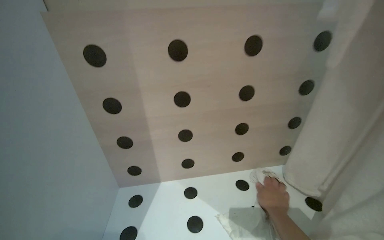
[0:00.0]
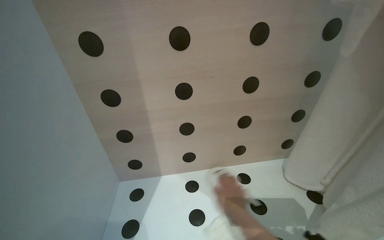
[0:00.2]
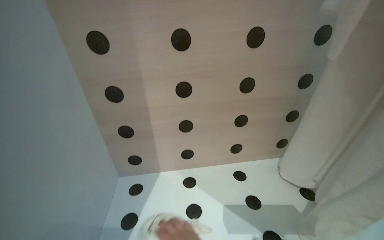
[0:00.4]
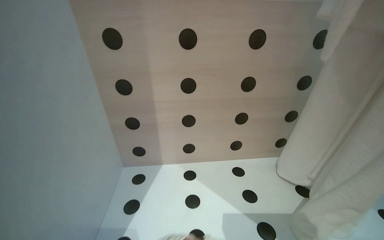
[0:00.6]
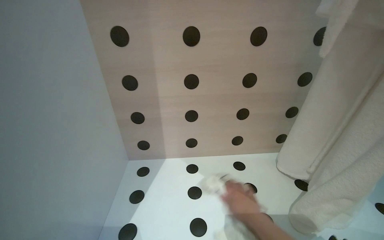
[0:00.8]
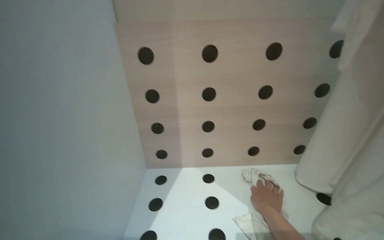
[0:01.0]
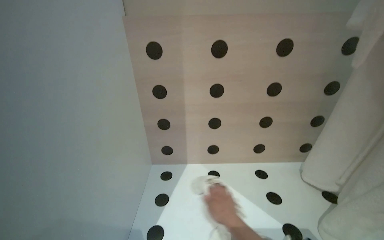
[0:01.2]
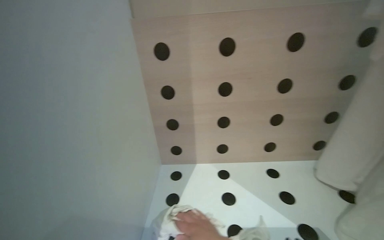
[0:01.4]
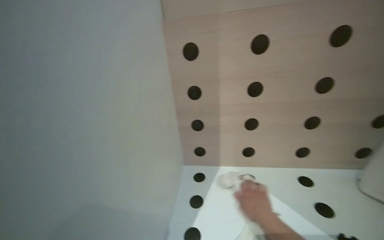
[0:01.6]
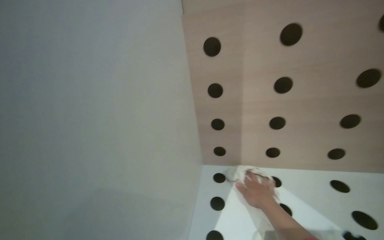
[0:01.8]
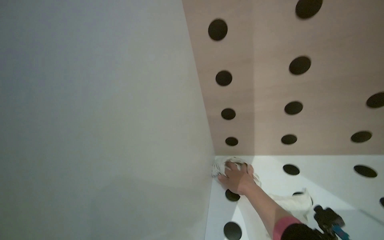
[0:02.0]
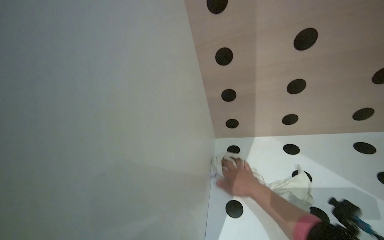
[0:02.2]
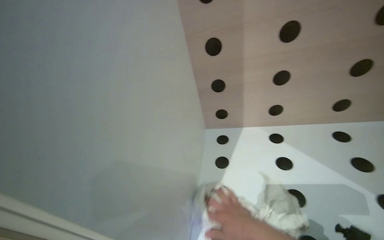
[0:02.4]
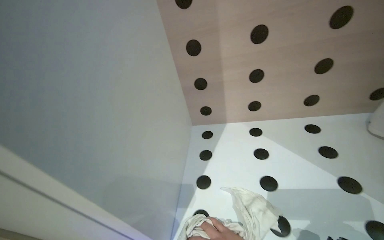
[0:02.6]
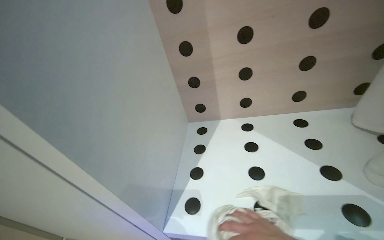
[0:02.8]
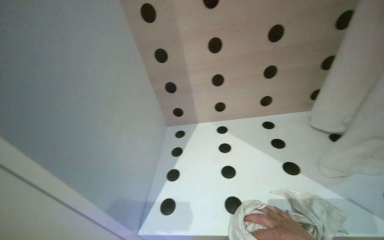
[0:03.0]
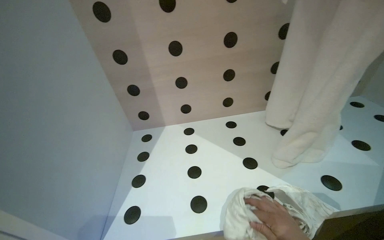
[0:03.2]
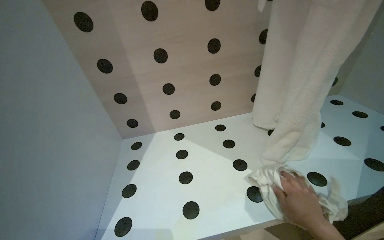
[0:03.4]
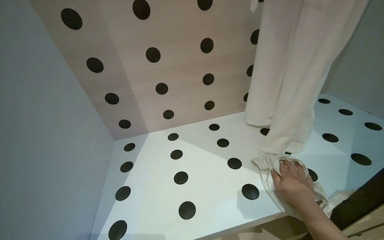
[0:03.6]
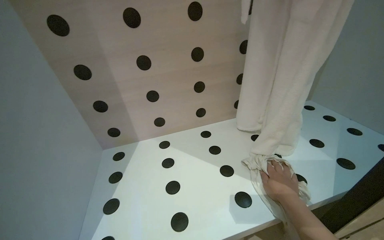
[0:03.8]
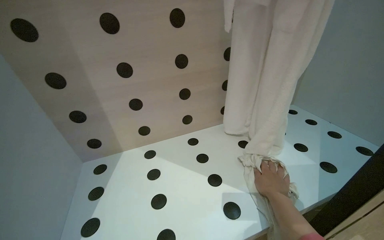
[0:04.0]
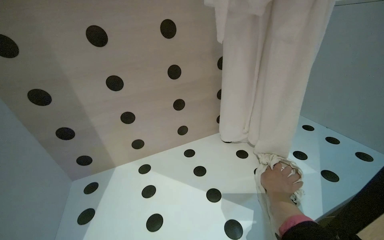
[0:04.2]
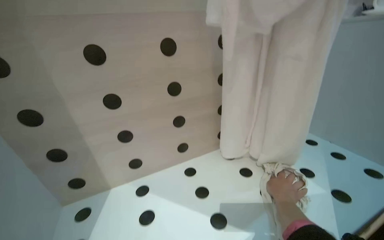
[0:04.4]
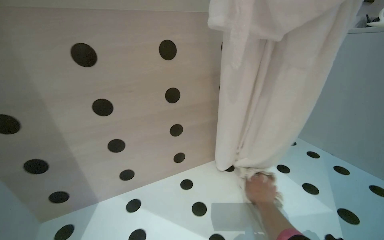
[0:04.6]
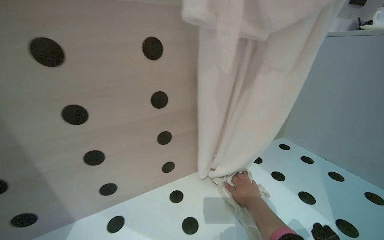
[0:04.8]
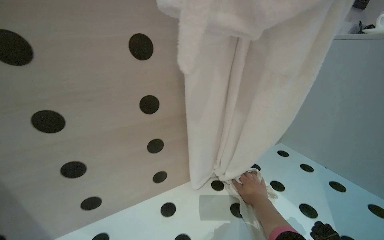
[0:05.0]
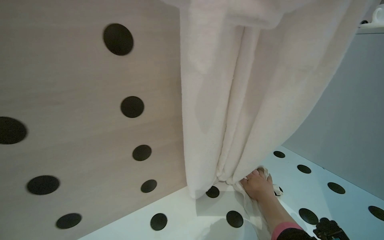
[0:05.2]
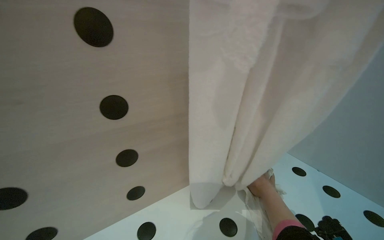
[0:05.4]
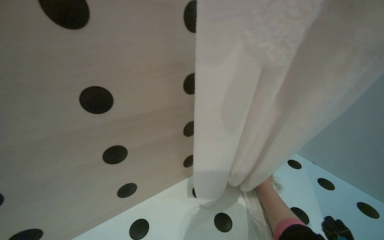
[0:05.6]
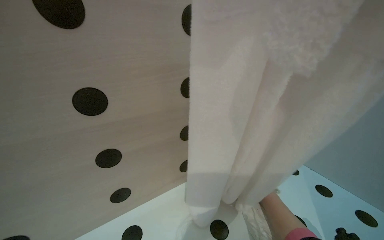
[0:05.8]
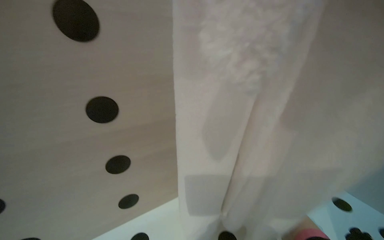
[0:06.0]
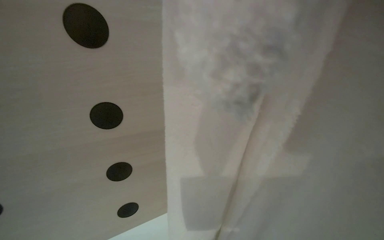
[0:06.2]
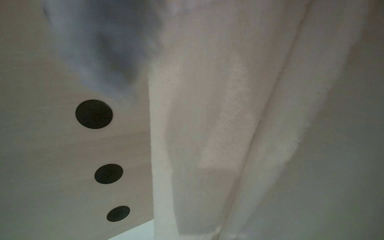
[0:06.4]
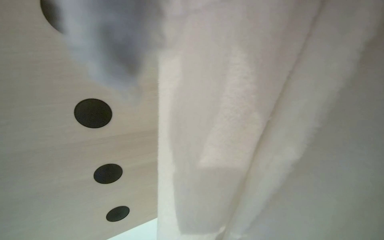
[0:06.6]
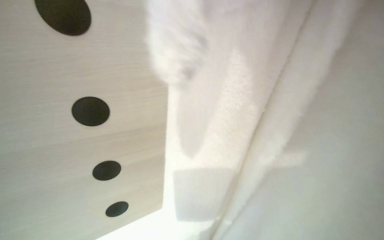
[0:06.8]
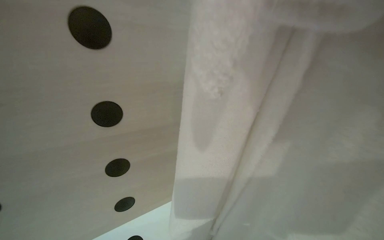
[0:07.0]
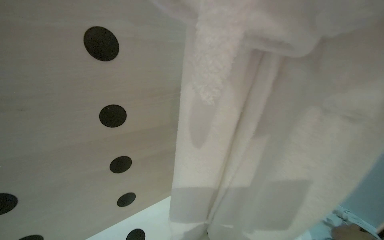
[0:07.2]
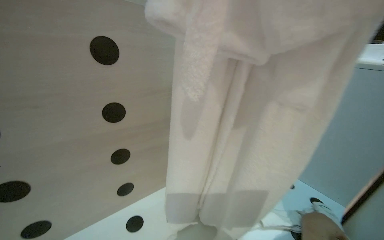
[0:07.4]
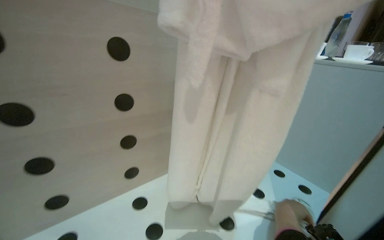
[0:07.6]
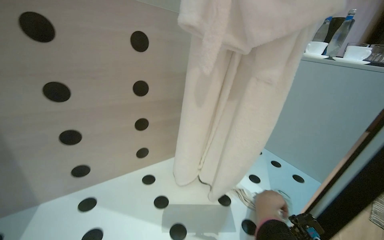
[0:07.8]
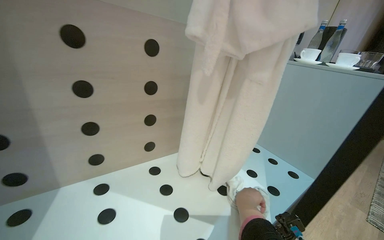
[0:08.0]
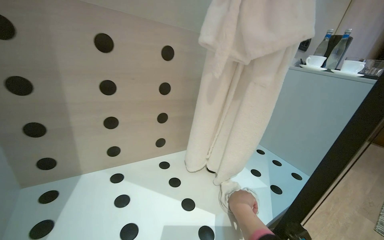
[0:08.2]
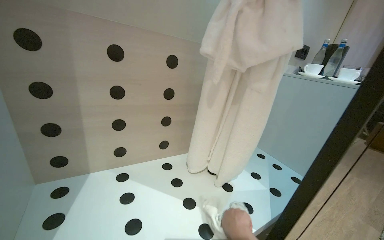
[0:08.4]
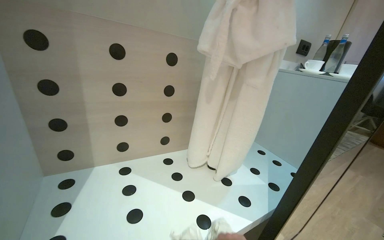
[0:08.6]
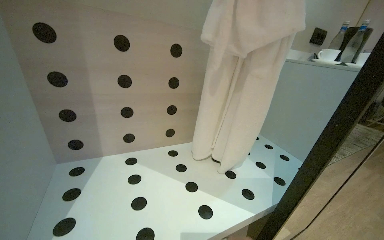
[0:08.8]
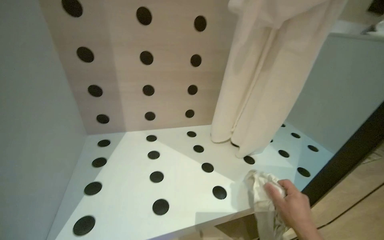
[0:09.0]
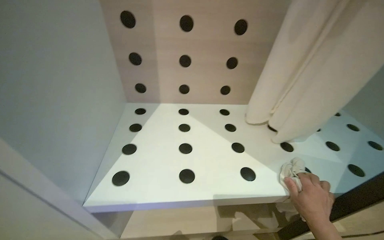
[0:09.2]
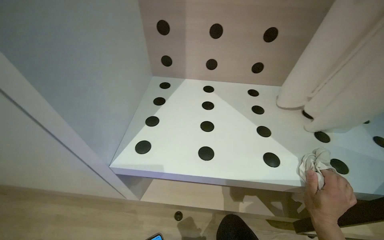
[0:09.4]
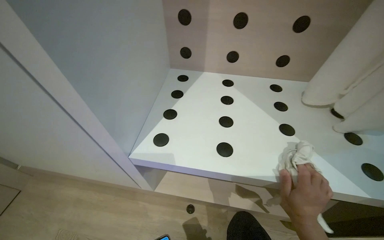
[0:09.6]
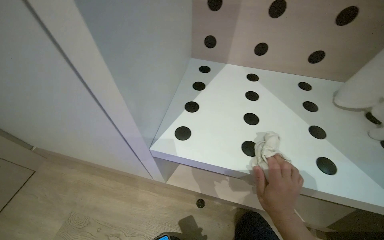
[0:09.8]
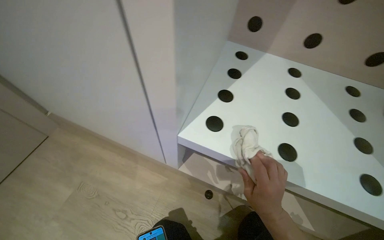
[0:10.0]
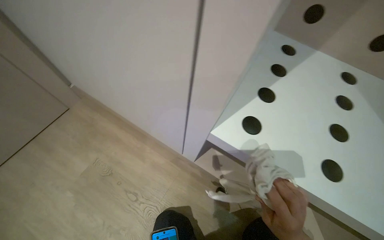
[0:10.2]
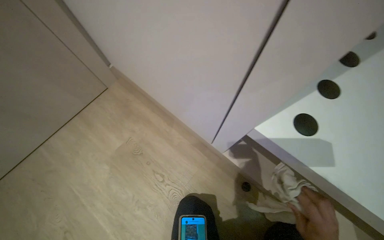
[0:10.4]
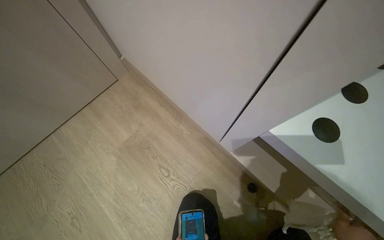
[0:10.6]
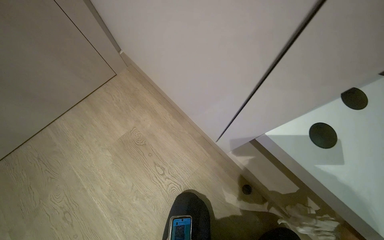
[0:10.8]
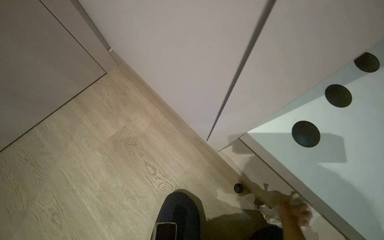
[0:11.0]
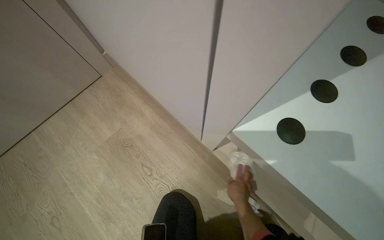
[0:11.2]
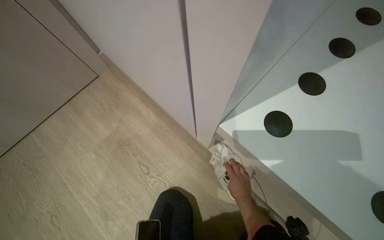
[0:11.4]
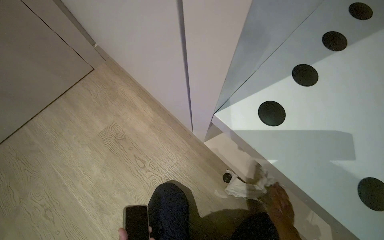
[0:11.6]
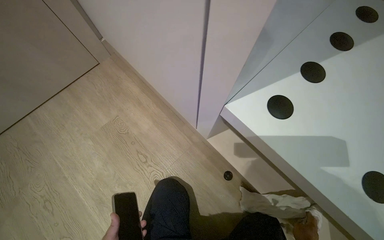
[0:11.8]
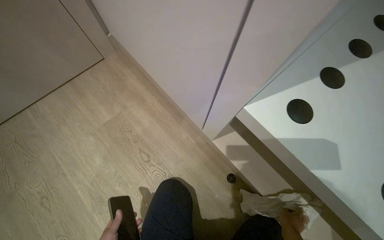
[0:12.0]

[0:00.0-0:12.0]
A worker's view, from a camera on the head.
Job: wiping surfaces.
The whole recording: Wiping inside of cabinet. The worker wipes the inside of the cabinet with a cloth.
0:03.0 to 0:04.4: The wearer's head swings some 30 degrees to the right. The camera pitches upward, by about 10 degrees.
0:07.6 to 0:09.0: The wearer's head swings about 20 degrees to the left.
0:09.0 to 0:10.4: The head turns to the left by about 60 degrees. The view tips downward by about 35 degrees.

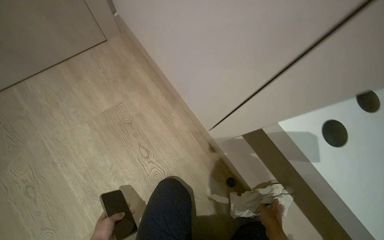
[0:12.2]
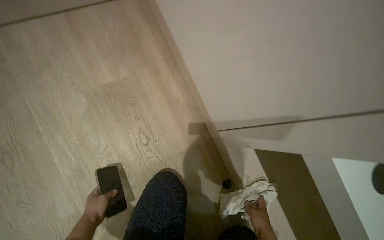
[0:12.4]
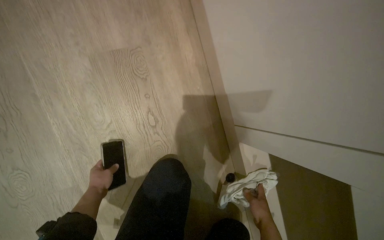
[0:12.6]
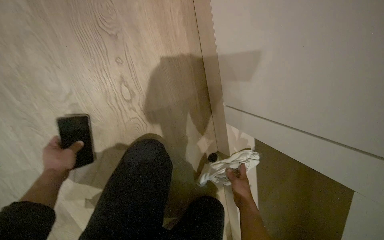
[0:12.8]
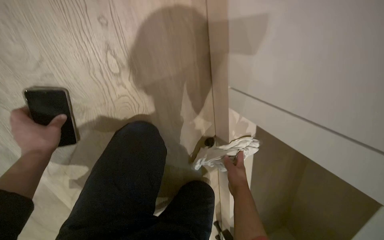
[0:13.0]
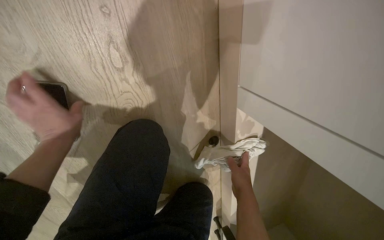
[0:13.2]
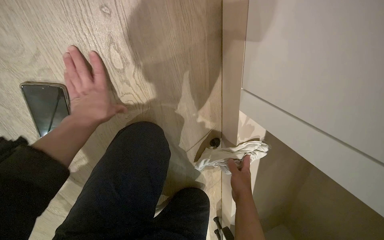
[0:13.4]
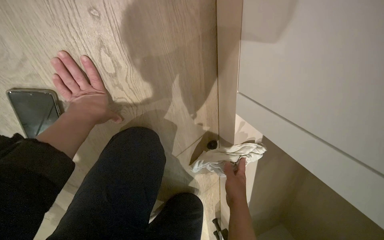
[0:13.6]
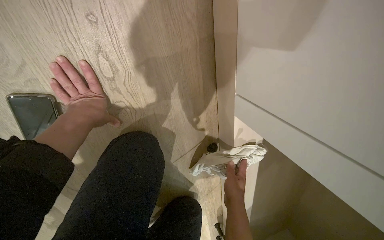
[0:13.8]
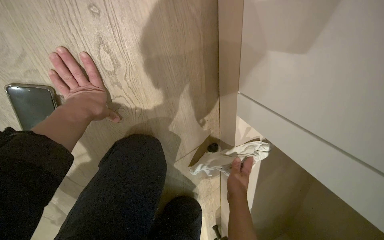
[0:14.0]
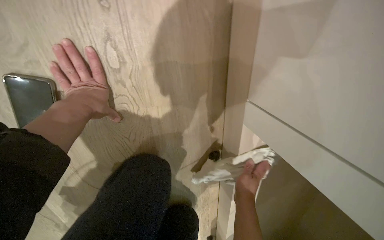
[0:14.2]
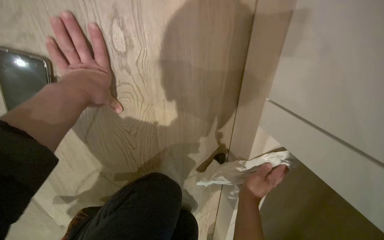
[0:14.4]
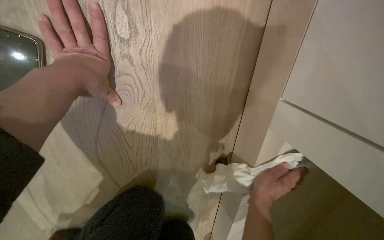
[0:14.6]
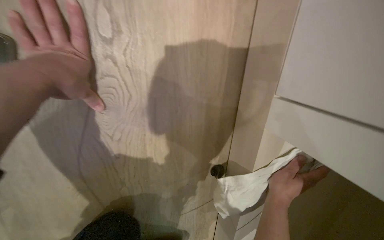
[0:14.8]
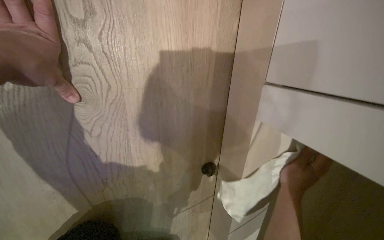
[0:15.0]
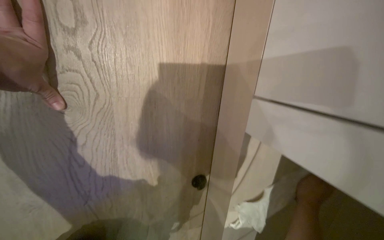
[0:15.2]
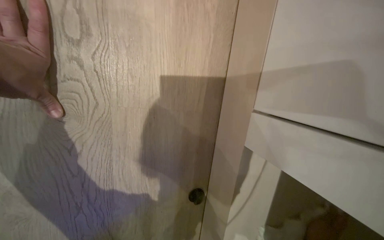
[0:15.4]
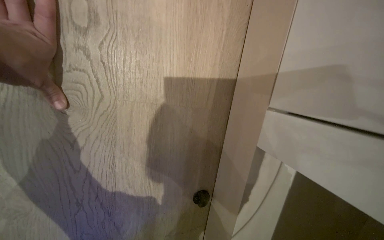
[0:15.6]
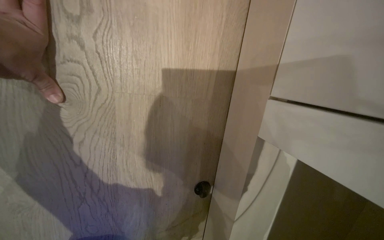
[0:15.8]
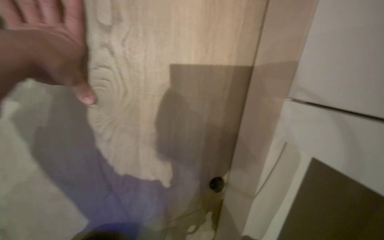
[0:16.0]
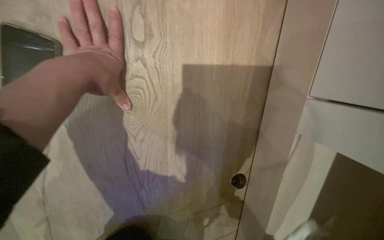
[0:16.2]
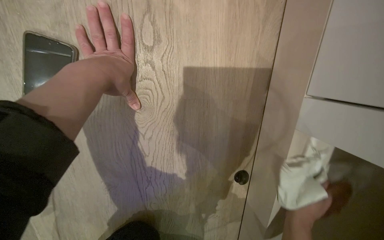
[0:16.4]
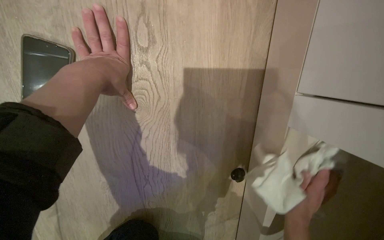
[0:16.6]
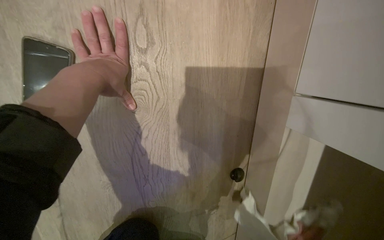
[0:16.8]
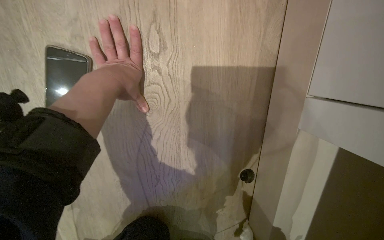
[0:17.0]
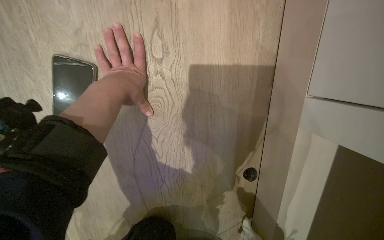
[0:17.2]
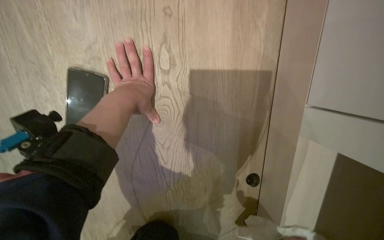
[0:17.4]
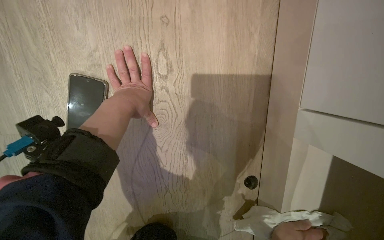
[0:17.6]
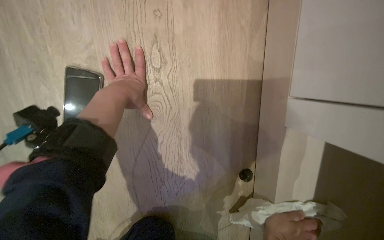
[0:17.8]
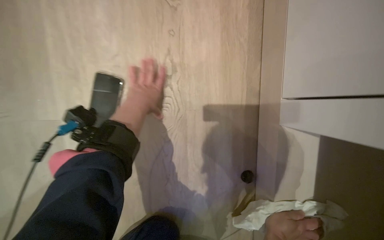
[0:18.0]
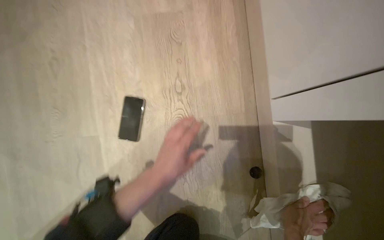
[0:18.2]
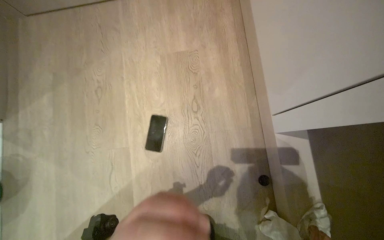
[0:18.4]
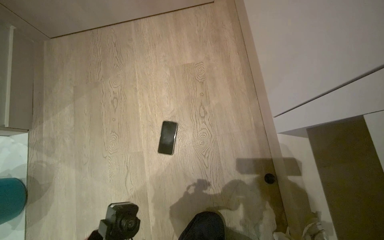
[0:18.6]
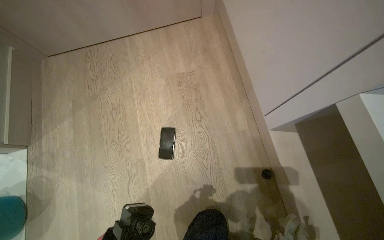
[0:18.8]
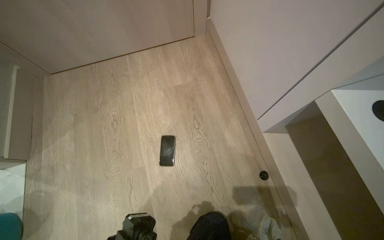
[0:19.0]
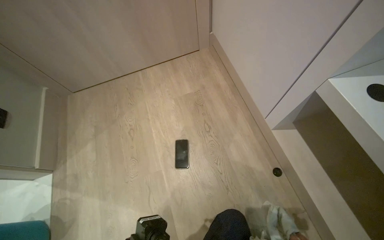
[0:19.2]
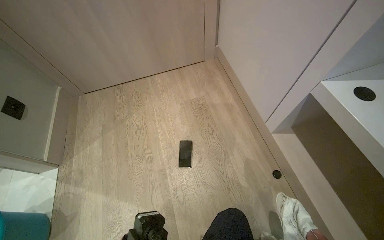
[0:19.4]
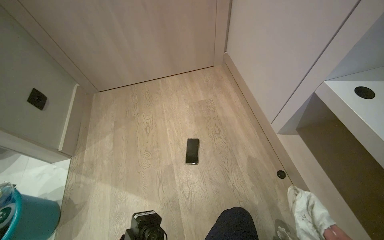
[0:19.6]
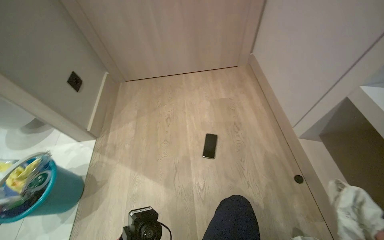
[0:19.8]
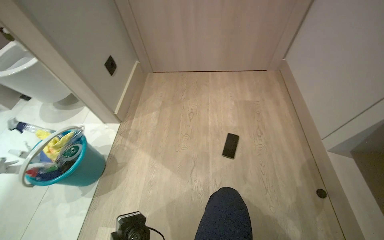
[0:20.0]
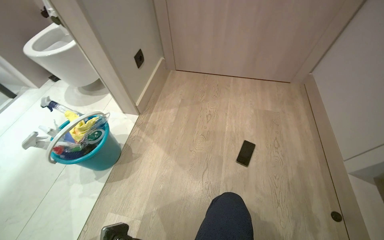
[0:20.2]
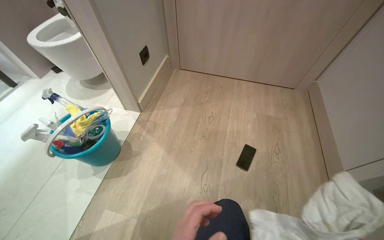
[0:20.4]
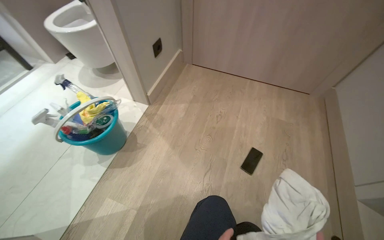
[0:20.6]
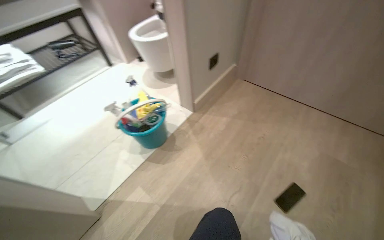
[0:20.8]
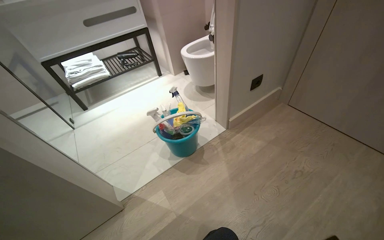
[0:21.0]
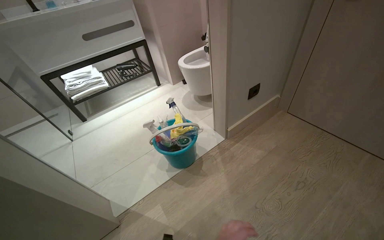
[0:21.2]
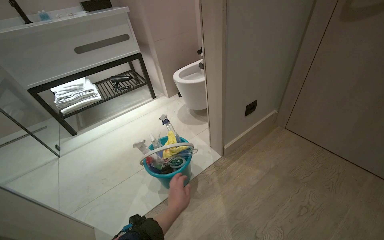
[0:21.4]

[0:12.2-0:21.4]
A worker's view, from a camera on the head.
Job: wiping surfaces.
The whole recording: Wiping inside of cabinet. The worker wipes the inside of the cabinet with a cloth.
0:12.2 to 0:13.8: The view tips downward by approximately 35 degrees. The scene turns roughly 25 degrees clockwise in the picture.
0:13.8 to 0:15.2: The view tips upward by approximately 15 degrees. The right hand heads to the right, covering roughly 30 cm.
0:16.8 to 0:18.4: The view tips upward by about 25 degrees.
0:18.4 to 0:19.8: The head travels about 50 cm. The view tips upward by approximately 25 degrees.
0:19.8 to 0:21.4: The wearer looks about 60 degrees further to the left.
